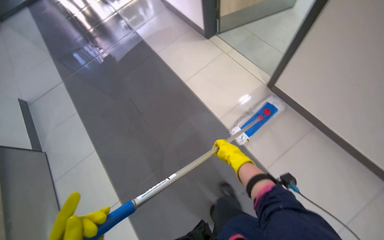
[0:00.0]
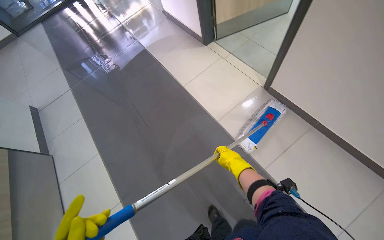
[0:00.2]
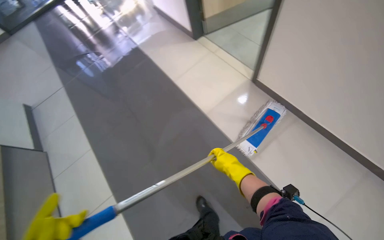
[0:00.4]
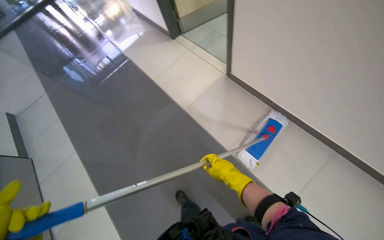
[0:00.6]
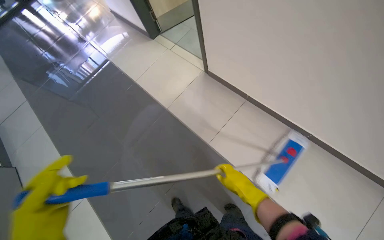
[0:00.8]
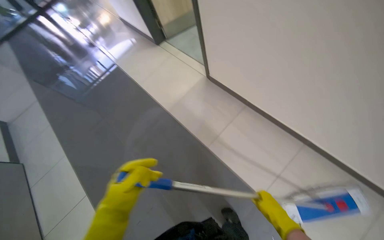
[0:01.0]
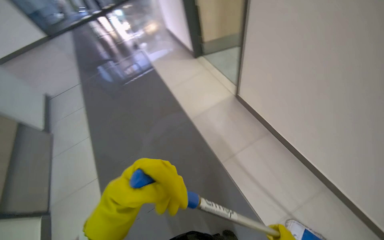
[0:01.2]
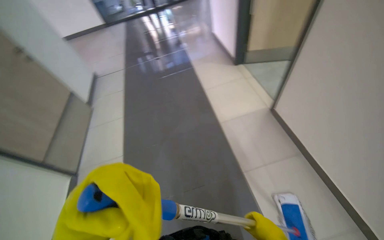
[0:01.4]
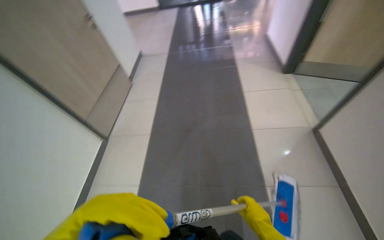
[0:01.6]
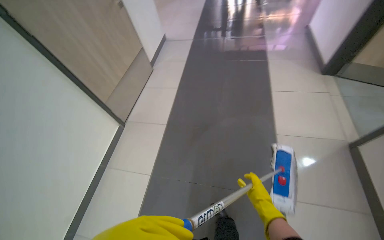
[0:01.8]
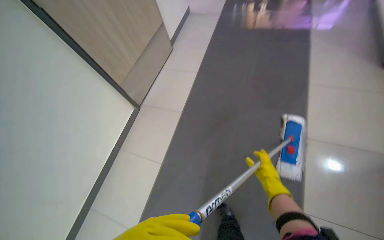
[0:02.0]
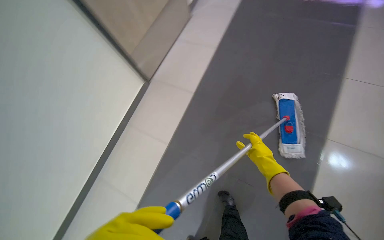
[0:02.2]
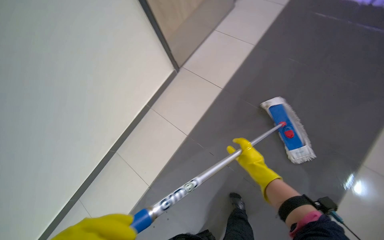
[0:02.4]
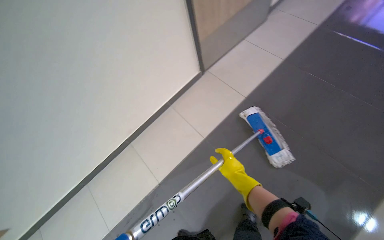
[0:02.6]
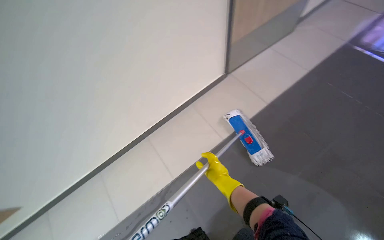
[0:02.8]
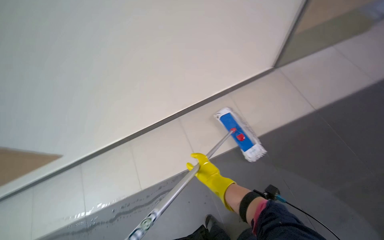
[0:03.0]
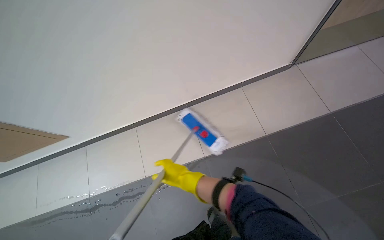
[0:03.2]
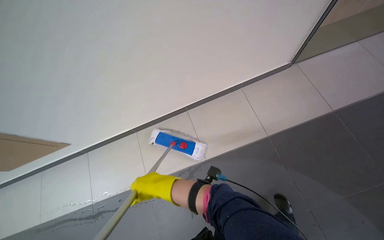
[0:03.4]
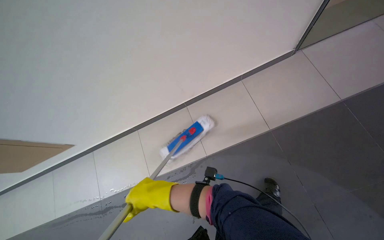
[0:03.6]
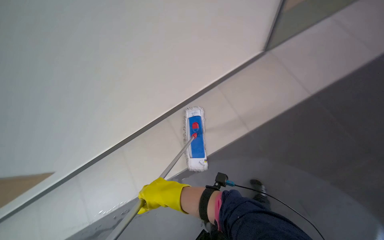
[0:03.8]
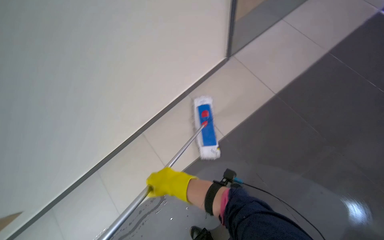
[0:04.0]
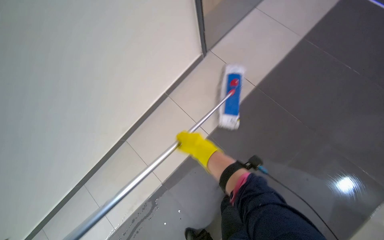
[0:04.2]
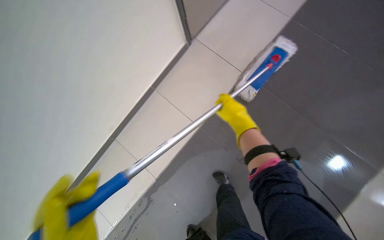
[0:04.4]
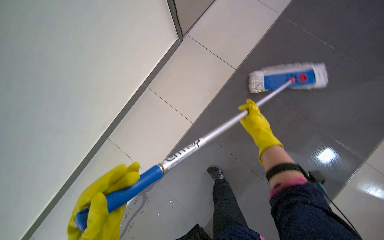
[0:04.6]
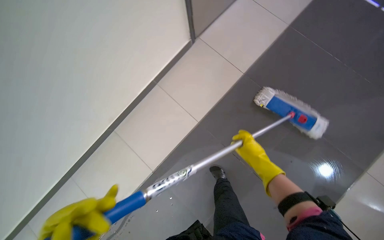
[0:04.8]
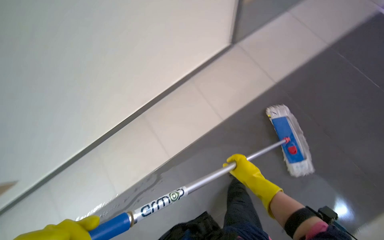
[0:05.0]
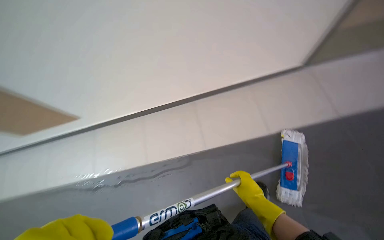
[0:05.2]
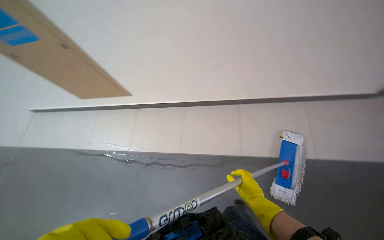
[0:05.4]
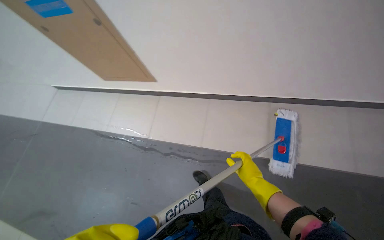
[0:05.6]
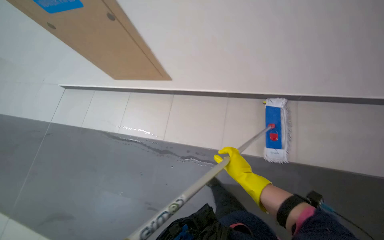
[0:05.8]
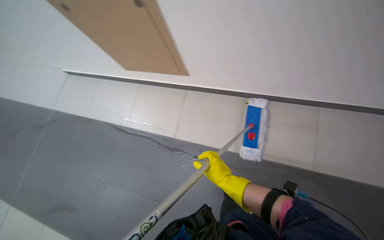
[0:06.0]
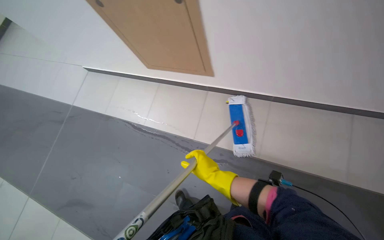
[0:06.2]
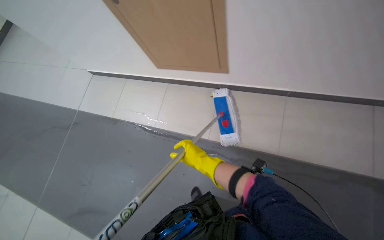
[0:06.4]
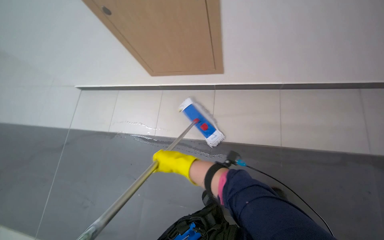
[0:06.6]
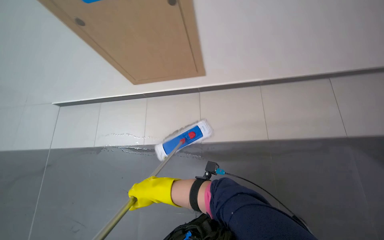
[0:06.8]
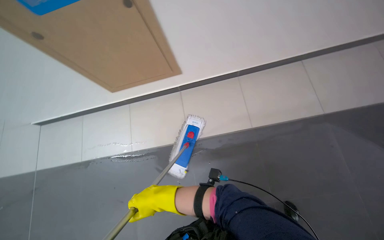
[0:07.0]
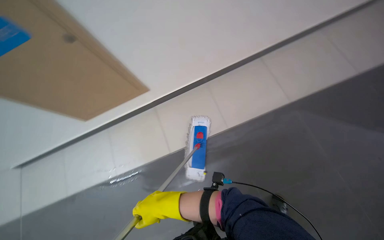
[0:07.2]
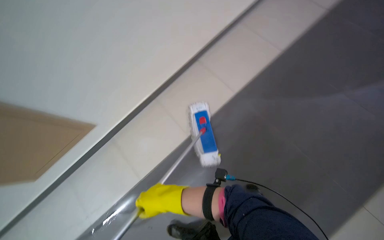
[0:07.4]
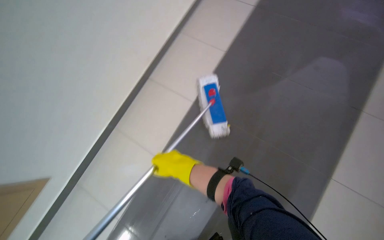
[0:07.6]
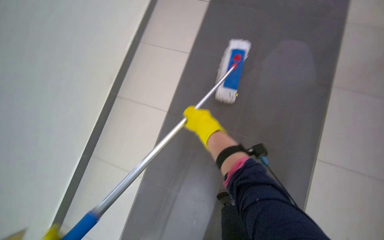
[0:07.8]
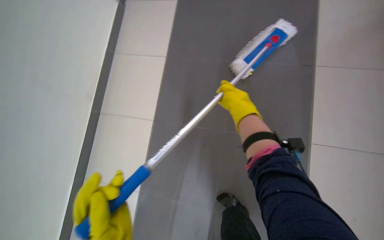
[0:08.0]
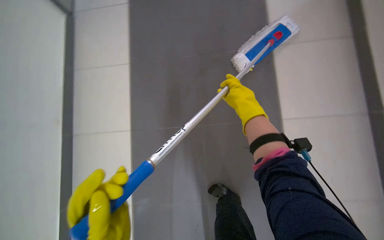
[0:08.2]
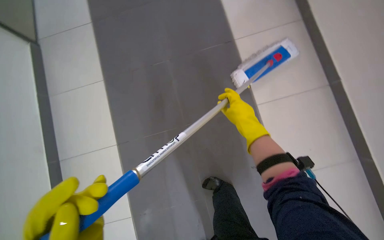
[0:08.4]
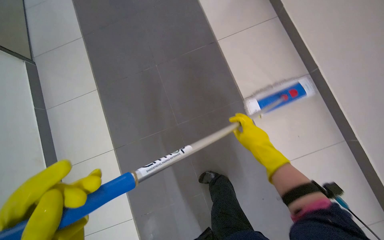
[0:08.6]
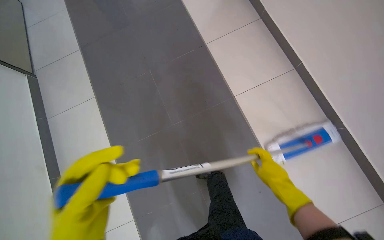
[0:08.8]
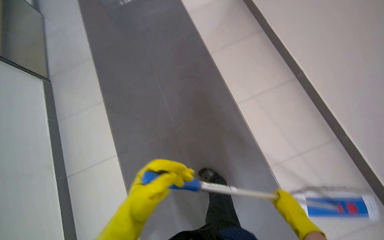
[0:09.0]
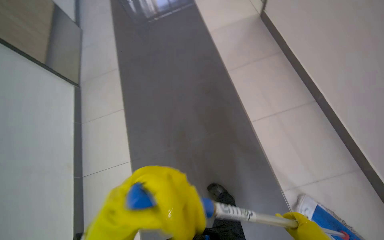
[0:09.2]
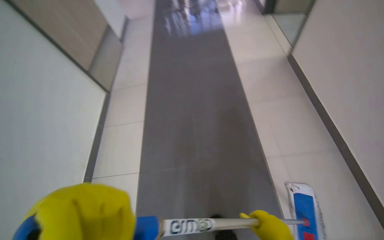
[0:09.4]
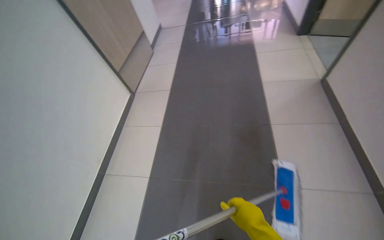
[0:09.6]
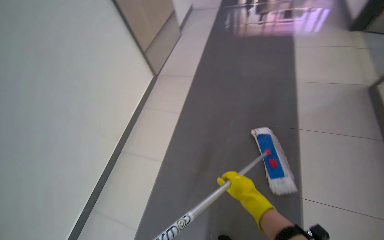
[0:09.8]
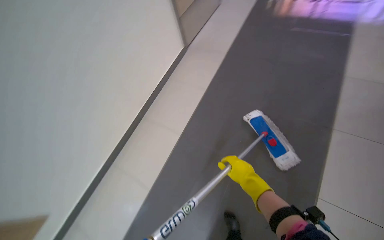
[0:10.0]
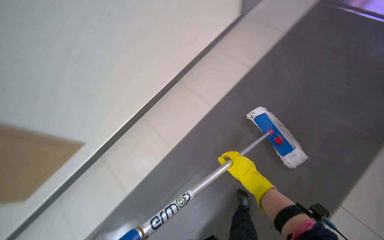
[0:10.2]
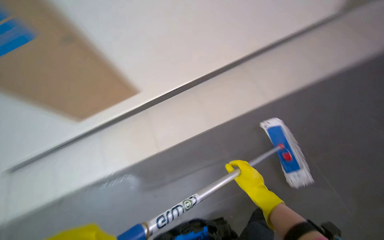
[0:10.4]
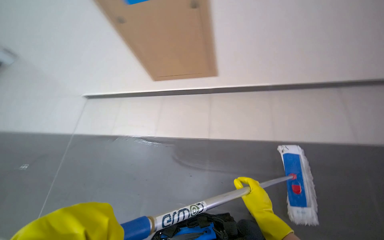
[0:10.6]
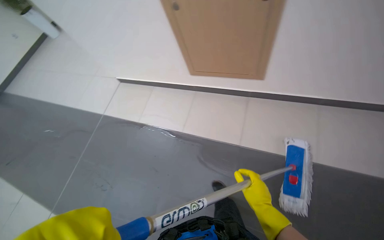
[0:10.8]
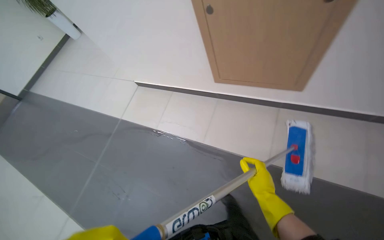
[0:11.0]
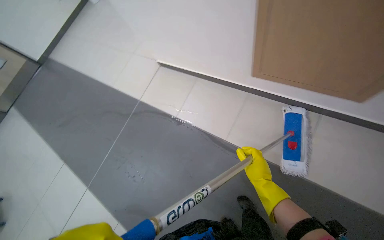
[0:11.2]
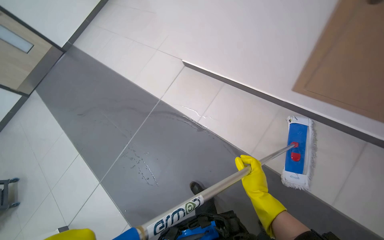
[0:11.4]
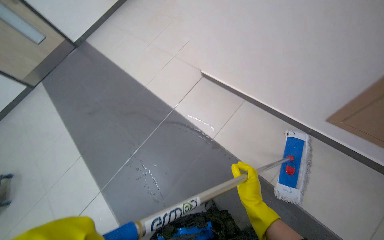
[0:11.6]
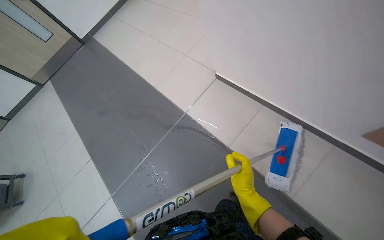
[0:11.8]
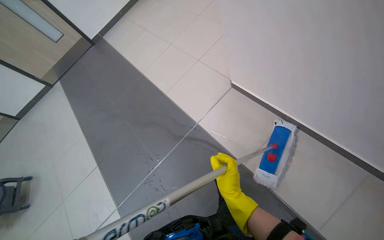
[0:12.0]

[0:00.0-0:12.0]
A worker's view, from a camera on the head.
Job: preparing cleaning supplies.
The whole recording: Preparing mop for cleaning. The worker dips and wrings the mop in the cleaning cart bucket.
0:00.0 to 0:01.6: The wearer moves some 60 cm. The wearer looks roughly 40 degrees further to the left.
0:03.0 to 0:04.4: The wearer's head swings about 30 degrees to the right. The right hand goes some 20 cm up the picture, and goes to the left and returns, roughly 10 cm each way.
0:04.4 to 0:06.0: The camera is carried approximately 50 cm. The scene turns approximately 35 degrees clockwise in the picture.
0:07.6 to 0:09.0: The scene turns about 30 degrees clockwise in the picture.
0:09.0 to 0:10.4: The wearer looks about 60 degrees further to the left.
0:10.4 to 0:12.0: The wearer's head swings about 40 degrees to the left.

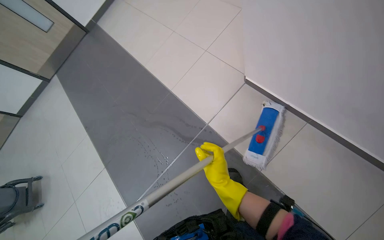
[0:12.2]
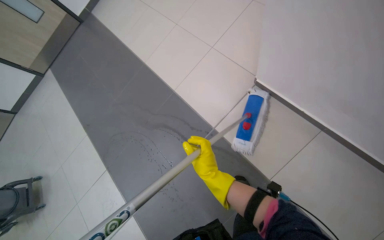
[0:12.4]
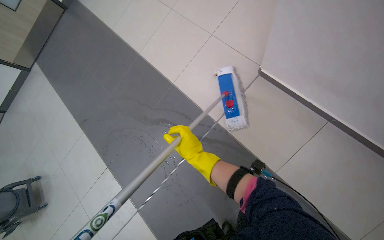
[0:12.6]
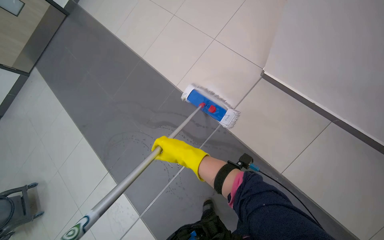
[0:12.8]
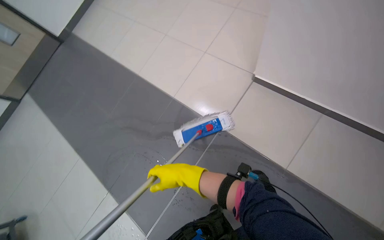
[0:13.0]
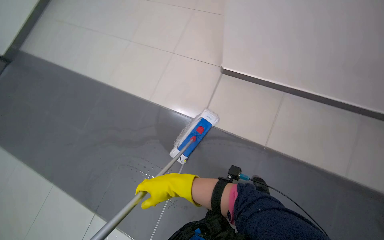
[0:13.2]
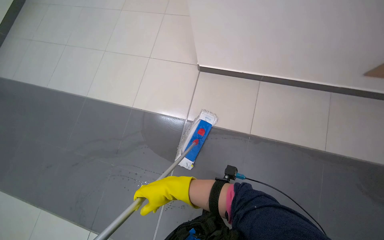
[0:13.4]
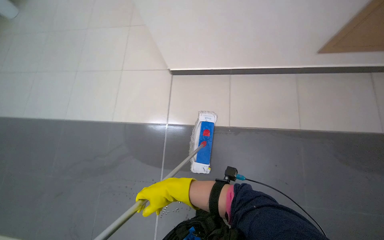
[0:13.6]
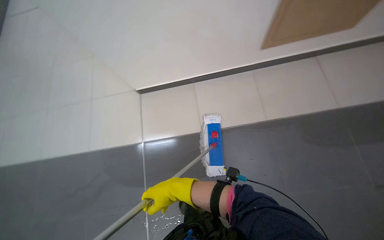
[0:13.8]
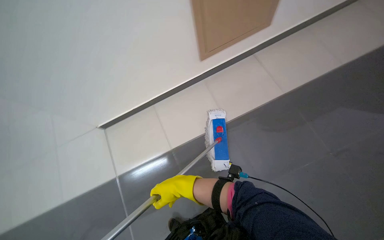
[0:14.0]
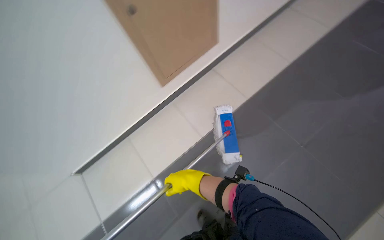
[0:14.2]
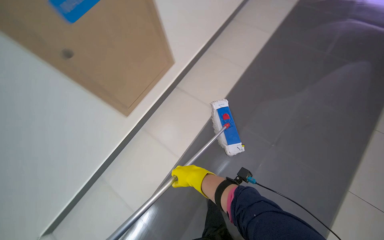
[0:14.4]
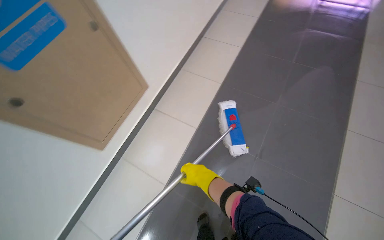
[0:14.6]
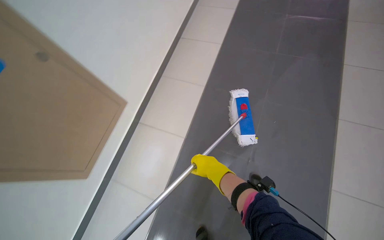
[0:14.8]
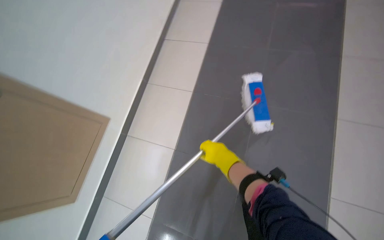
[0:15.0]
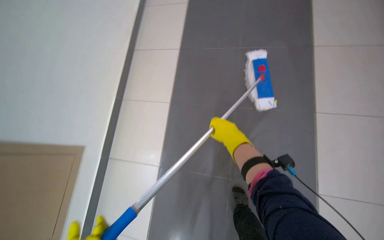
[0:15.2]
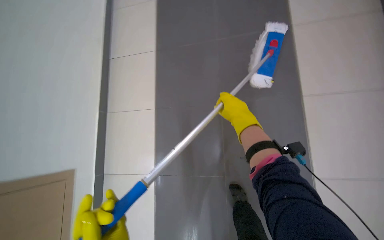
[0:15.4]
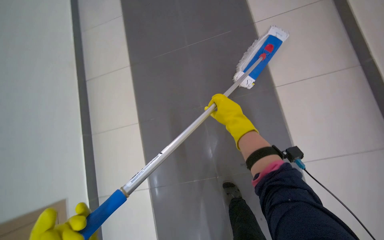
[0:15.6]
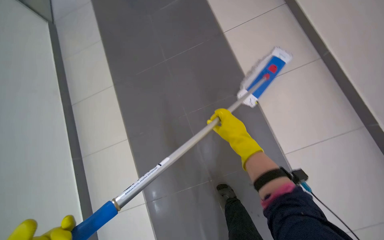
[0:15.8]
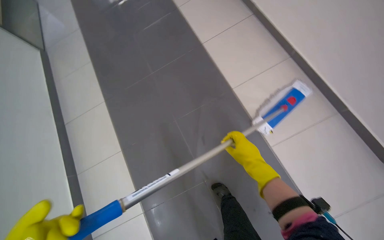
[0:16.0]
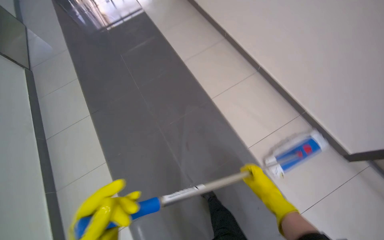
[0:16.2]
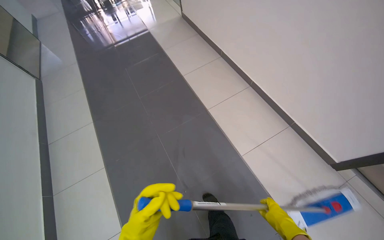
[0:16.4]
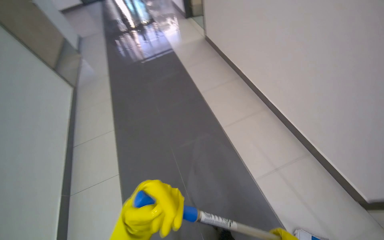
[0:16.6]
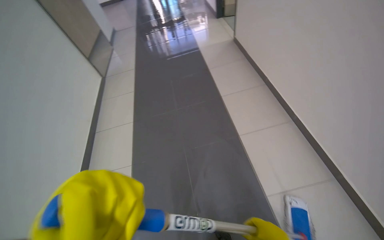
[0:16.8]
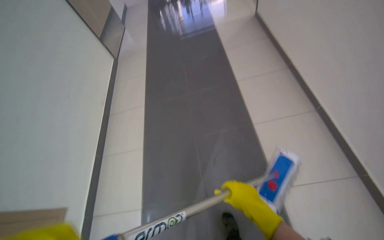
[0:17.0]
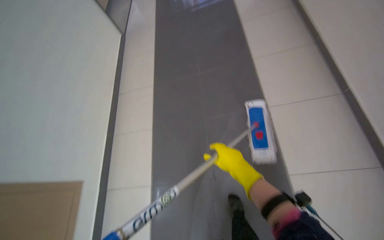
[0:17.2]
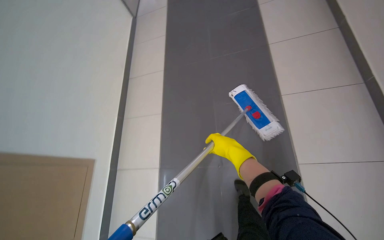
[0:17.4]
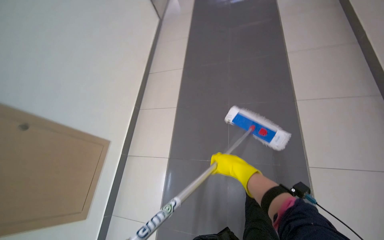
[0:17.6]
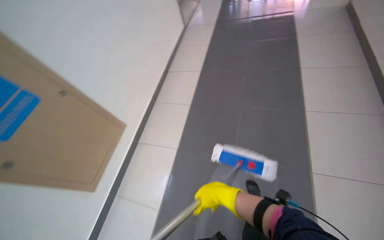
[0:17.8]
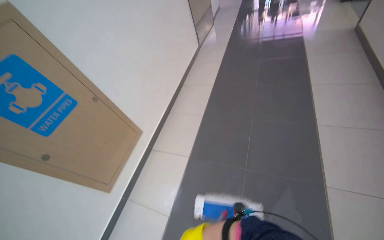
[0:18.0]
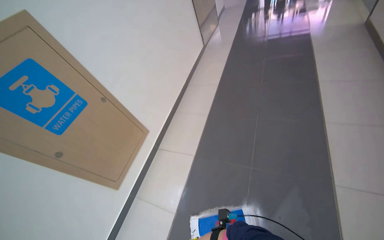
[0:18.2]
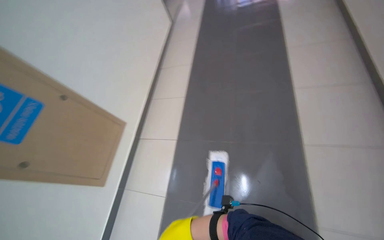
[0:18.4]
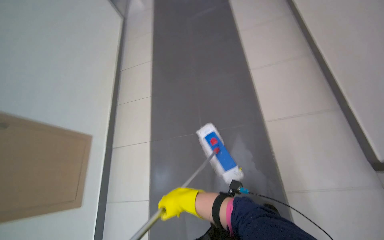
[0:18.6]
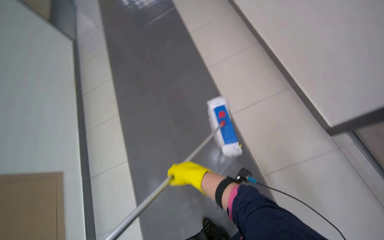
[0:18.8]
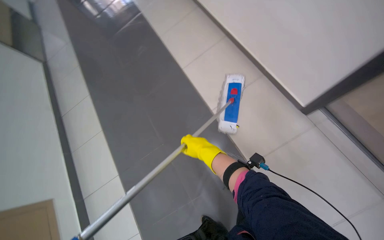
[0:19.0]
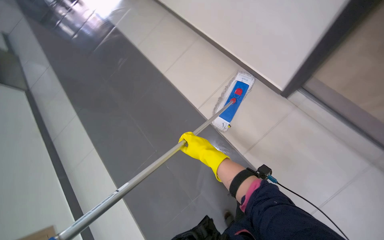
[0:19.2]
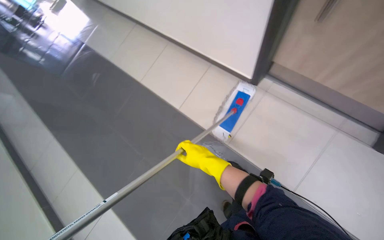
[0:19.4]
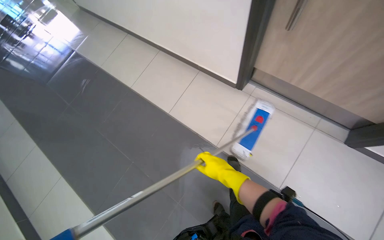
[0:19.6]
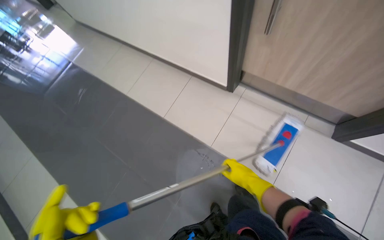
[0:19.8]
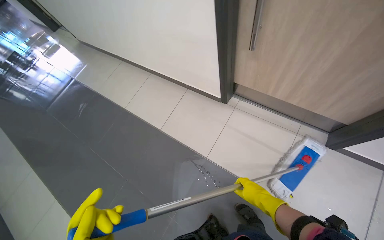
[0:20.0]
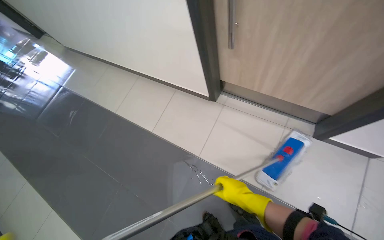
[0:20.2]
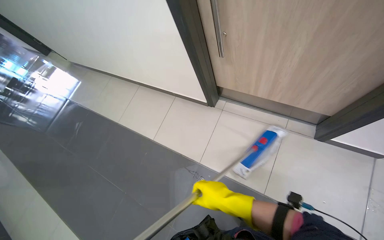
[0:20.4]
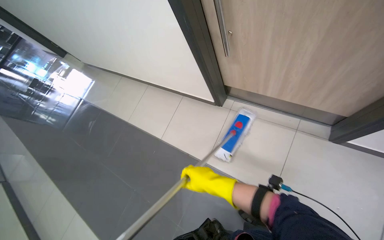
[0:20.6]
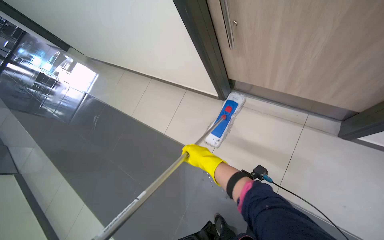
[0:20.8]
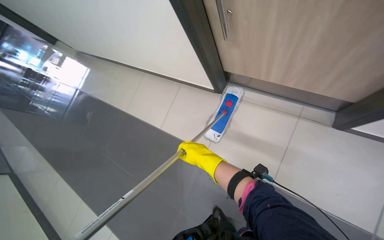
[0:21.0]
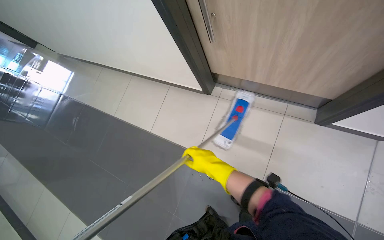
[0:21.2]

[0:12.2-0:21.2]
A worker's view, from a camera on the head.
Job: preparing cleaning supplies.
The whole recording: Preparing mop for cleaning. The worker dips and wrings the mop in the cleaning cart bucket.
0:12.2 to 0:13.8: The wearer's head swings roughly 40 degrees to the right.
0:13.8 to 0:15.2: The camera is aimed some 15 degrees further to the left. The view tilts some 25 degrees downward. The right hand shifts some 25 cm nearer to the camera and up the picture.
0:18.2 to 0:19.8: The head rotates about 70 degrees to the right.
0:19.8 to 0:21.2: The right hand moves up the picture, approximately 15 cm.
